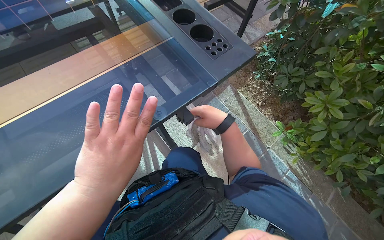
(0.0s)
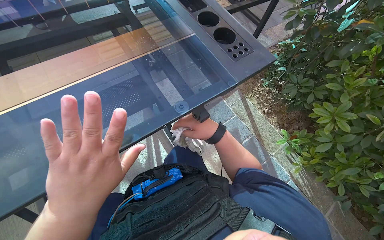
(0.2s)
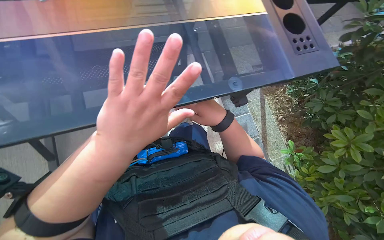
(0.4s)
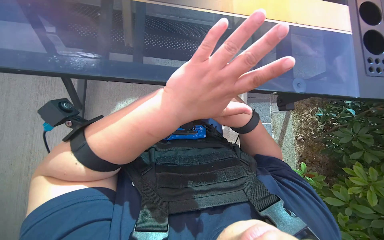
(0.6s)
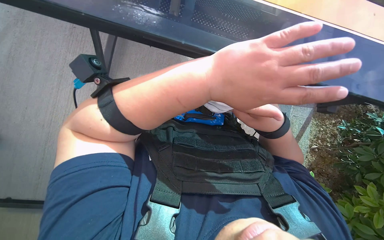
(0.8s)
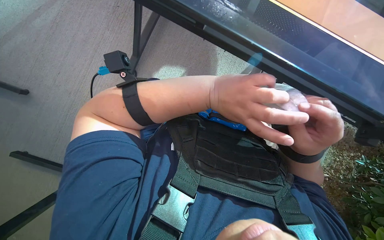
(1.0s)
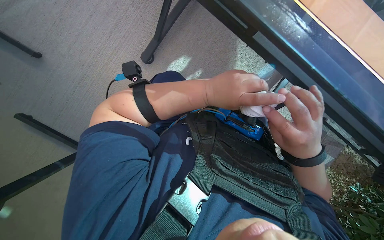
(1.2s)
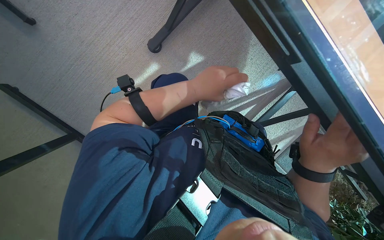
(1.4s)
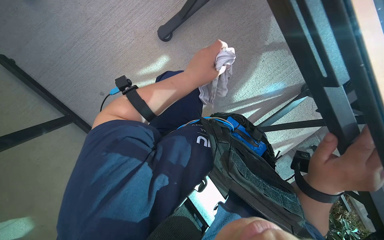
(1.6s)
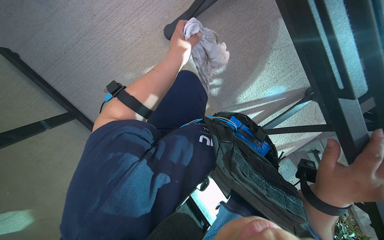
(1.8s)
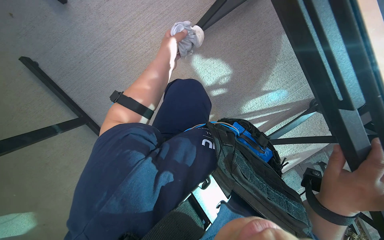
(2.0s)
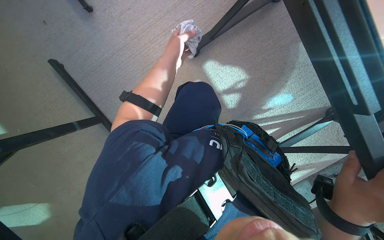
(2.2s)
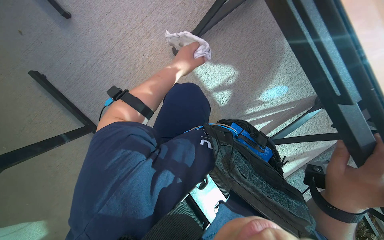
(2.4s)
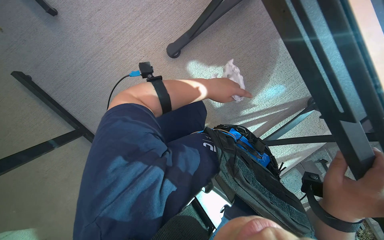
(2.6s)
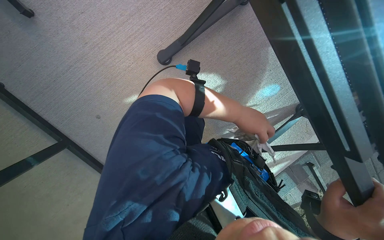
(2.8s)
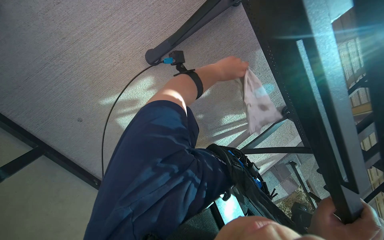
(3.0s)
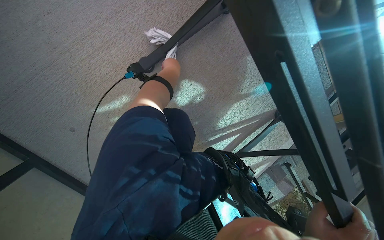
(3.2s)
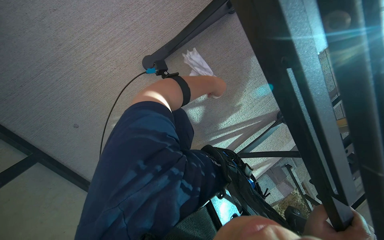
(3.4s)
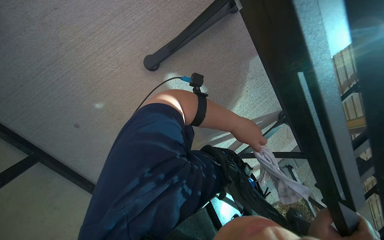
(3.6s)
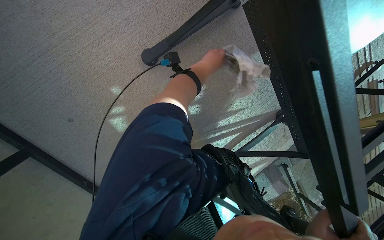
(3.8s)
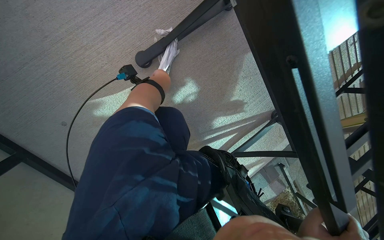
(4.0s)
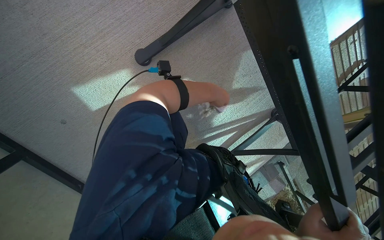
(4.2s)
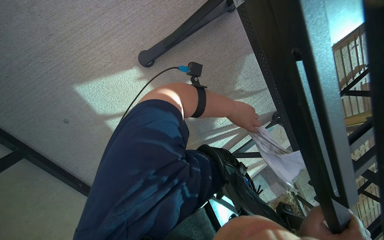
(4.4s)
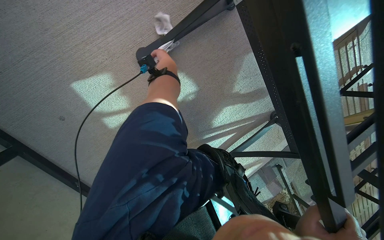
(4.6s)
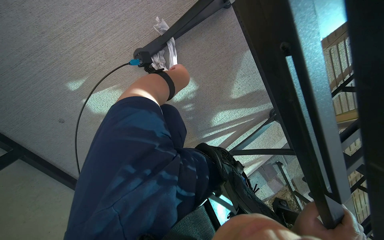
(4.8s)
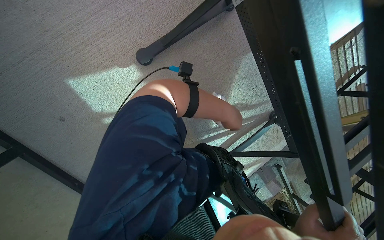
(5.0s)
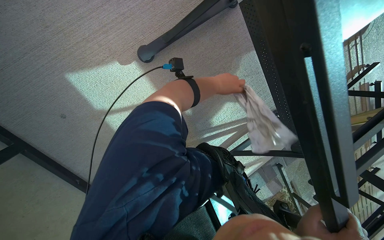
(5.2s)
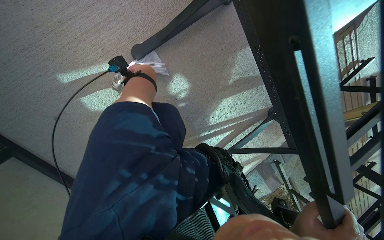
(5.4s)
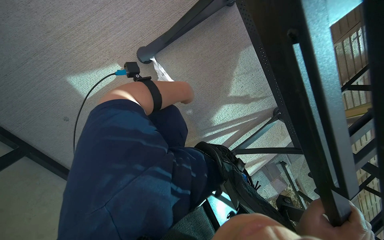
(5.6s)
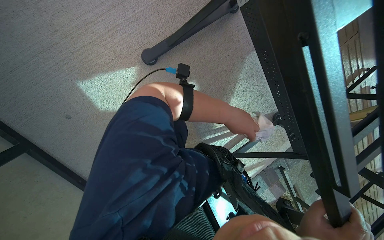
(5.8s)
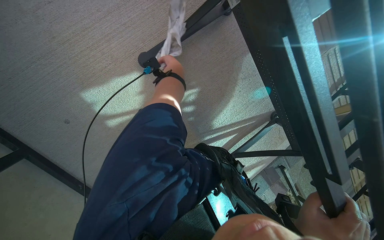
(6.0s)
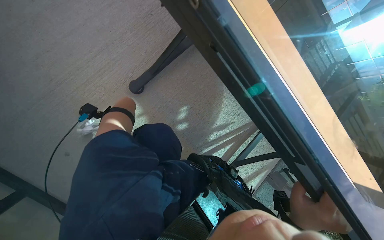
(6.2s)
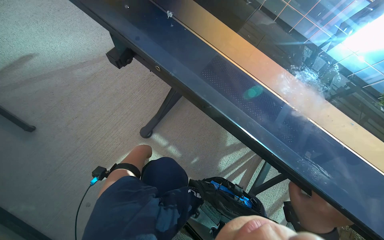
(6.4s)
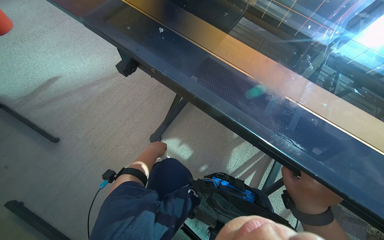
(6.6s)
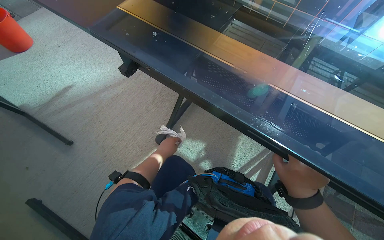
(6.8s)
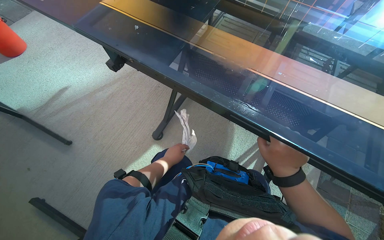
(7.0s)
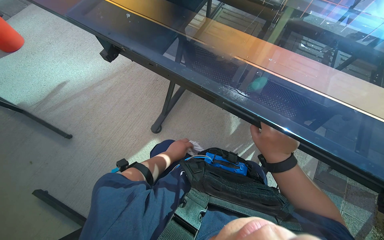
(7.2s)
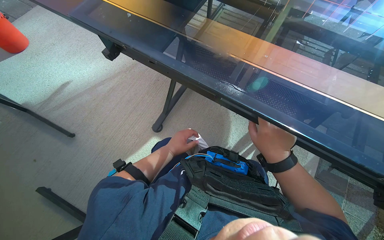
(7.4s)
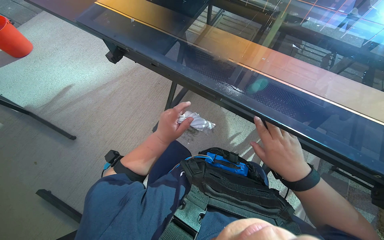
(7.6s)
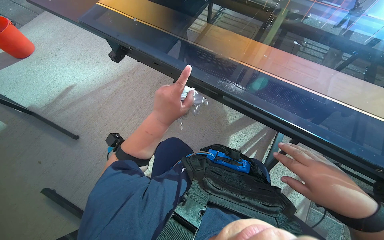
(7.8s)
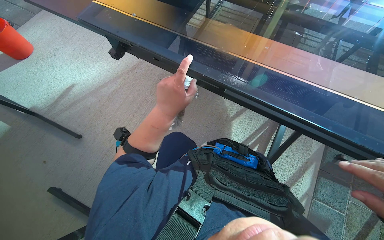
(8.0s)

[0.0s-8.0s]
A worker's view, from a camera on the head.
Job: wiping surfaces.
The whole recording: Cleaning the table. The worker wipes the glass surface and metal frame of the table with a cloth.
0.0s to 1.6s: The camera is carried approximately 40 cm. The camera pitches downward, by some 20 degrees. Everything in view rotates approximately 90 degrees clockwise.
1.6s to 3.2s: The left hand travels to the right and farther from the camera by some 35 cm.
3.2s to 4.8s: The left hand goes nearer and farther, about 25 cm each way, reversing 3 times.

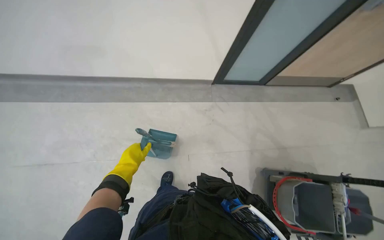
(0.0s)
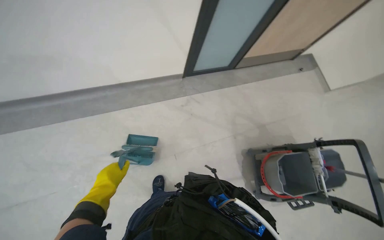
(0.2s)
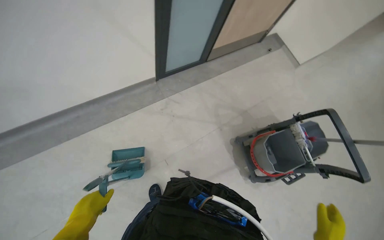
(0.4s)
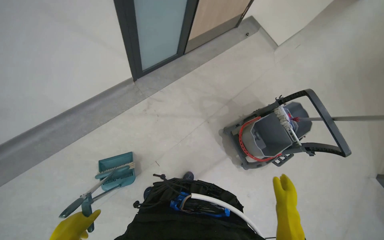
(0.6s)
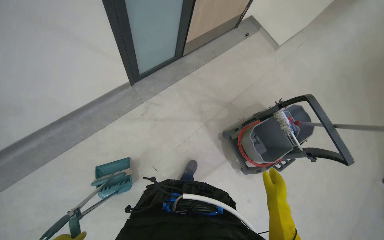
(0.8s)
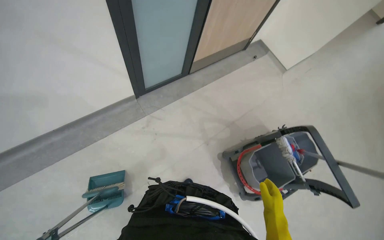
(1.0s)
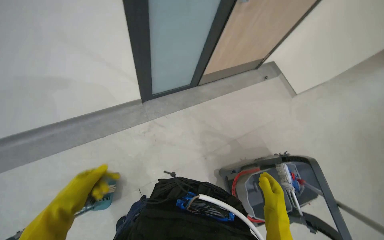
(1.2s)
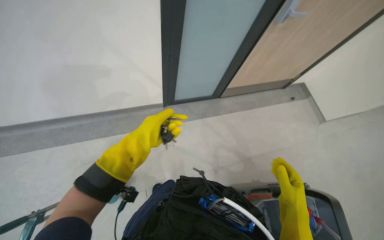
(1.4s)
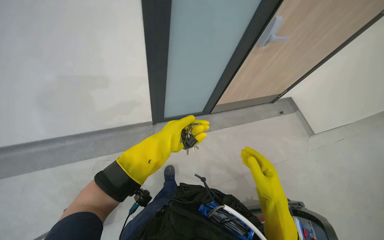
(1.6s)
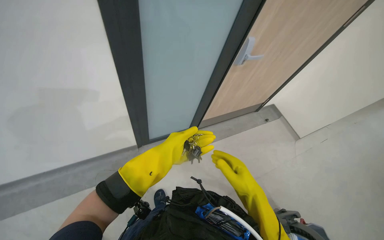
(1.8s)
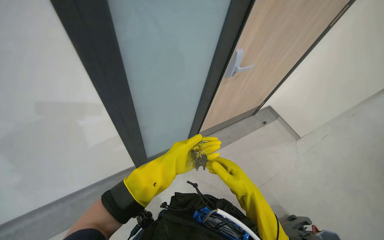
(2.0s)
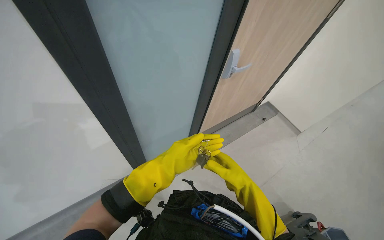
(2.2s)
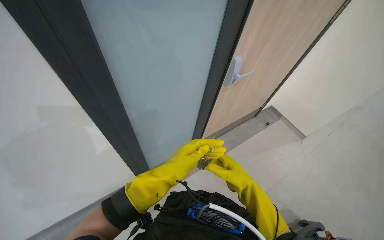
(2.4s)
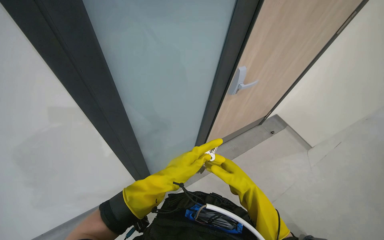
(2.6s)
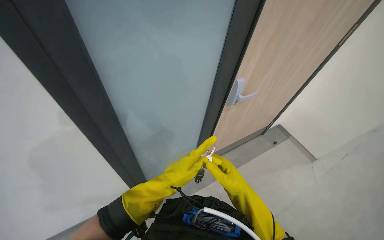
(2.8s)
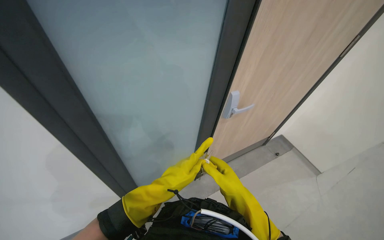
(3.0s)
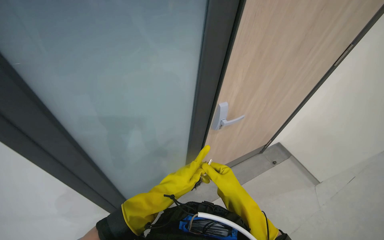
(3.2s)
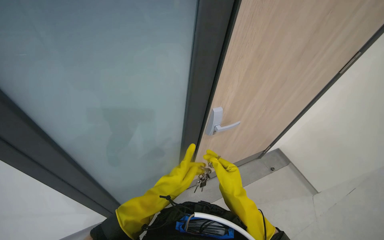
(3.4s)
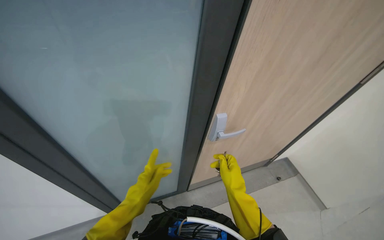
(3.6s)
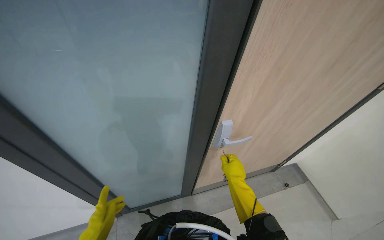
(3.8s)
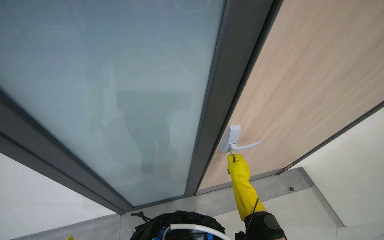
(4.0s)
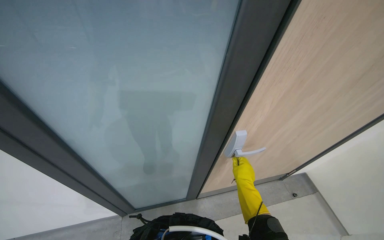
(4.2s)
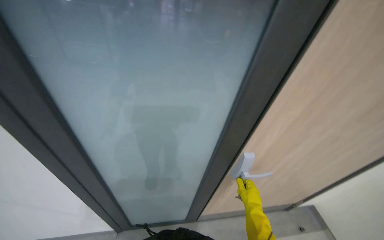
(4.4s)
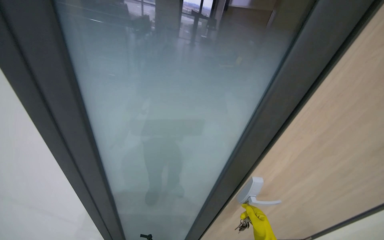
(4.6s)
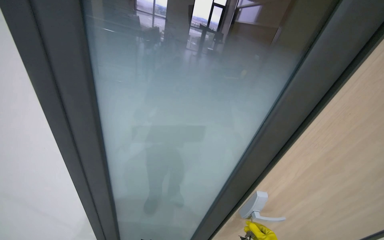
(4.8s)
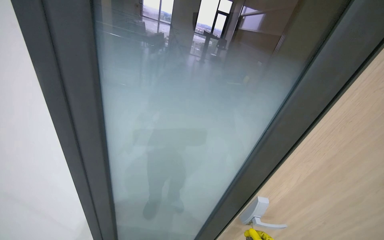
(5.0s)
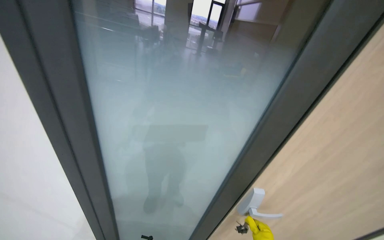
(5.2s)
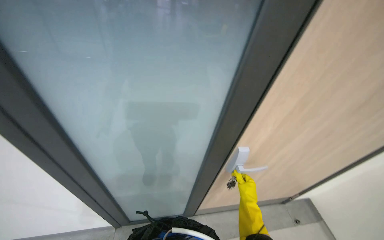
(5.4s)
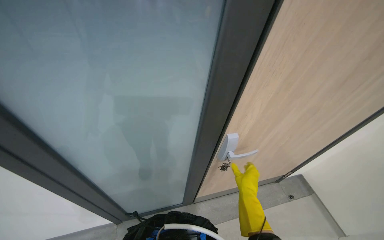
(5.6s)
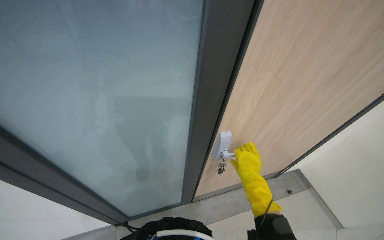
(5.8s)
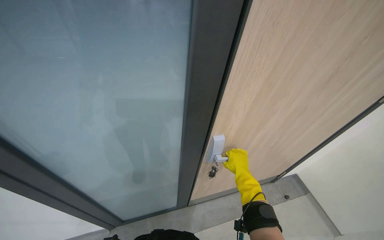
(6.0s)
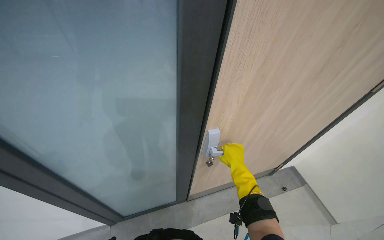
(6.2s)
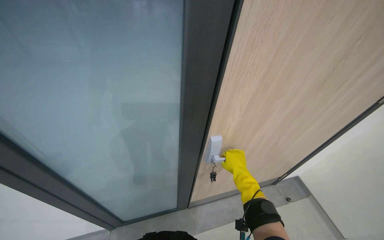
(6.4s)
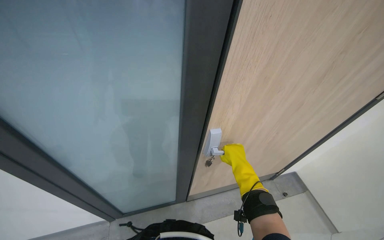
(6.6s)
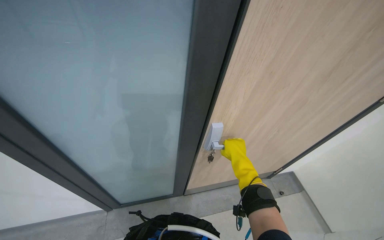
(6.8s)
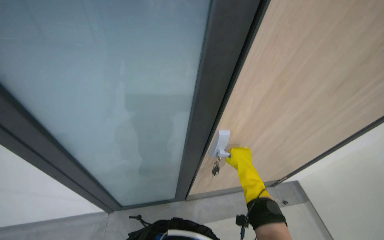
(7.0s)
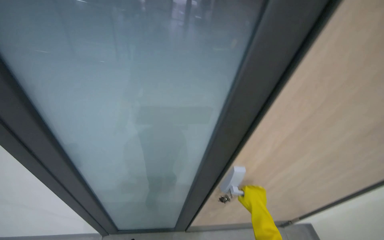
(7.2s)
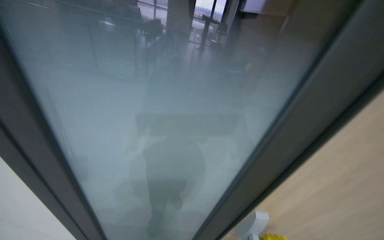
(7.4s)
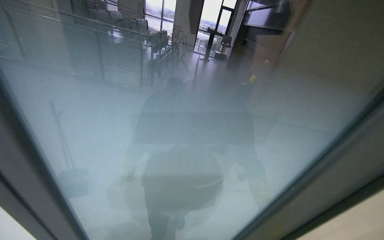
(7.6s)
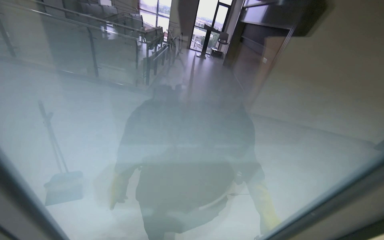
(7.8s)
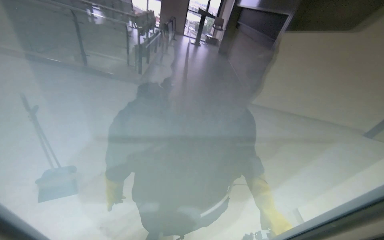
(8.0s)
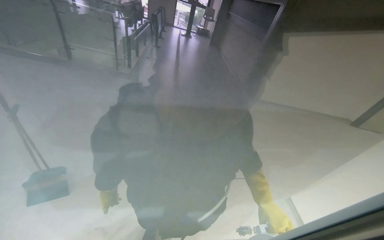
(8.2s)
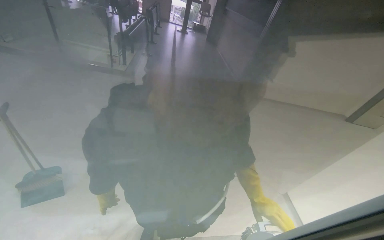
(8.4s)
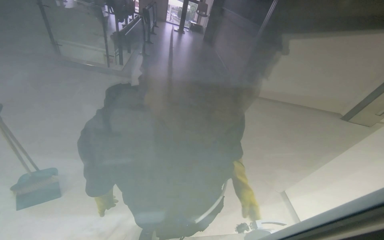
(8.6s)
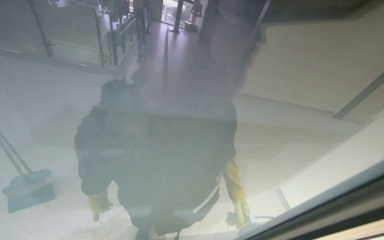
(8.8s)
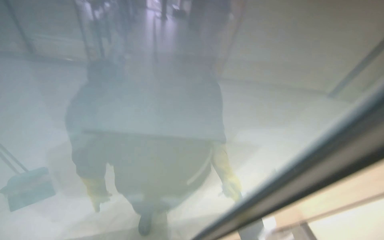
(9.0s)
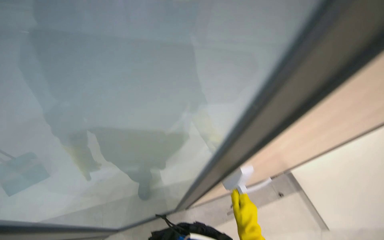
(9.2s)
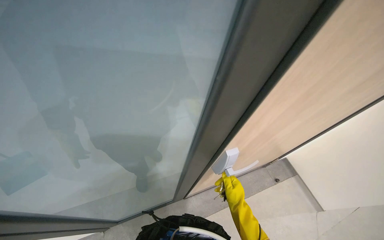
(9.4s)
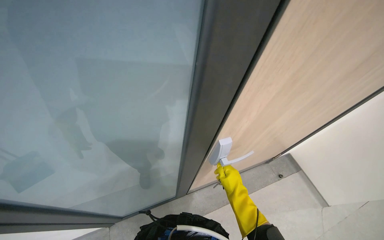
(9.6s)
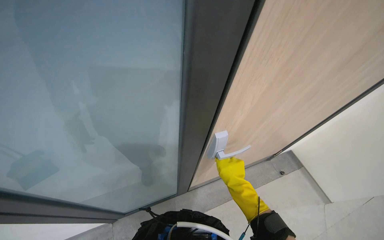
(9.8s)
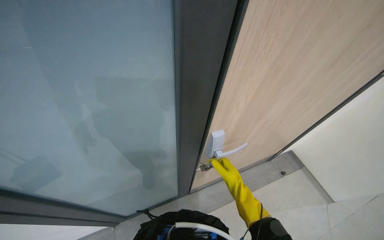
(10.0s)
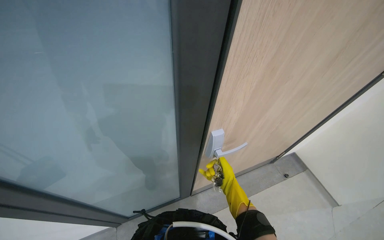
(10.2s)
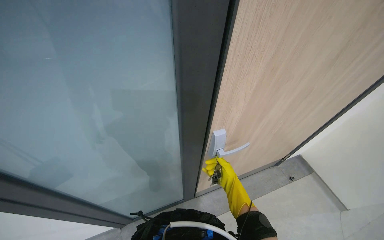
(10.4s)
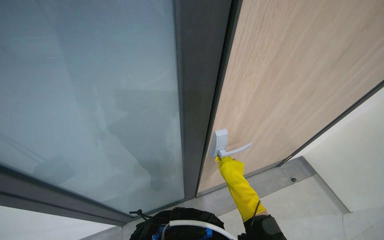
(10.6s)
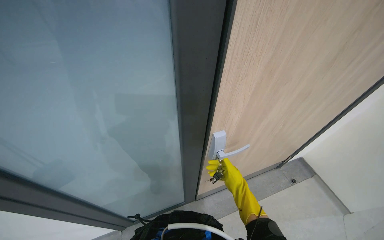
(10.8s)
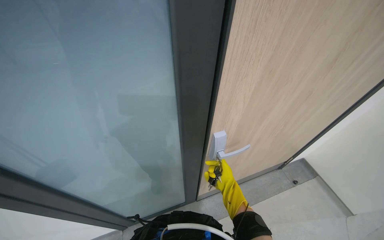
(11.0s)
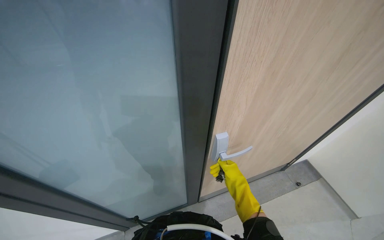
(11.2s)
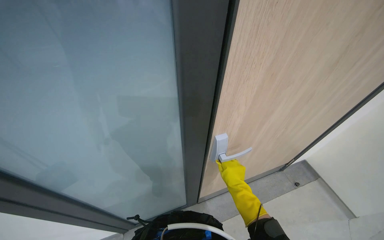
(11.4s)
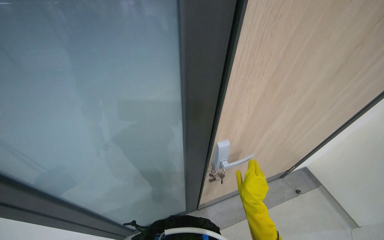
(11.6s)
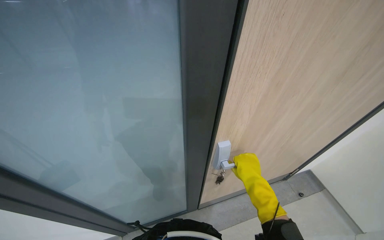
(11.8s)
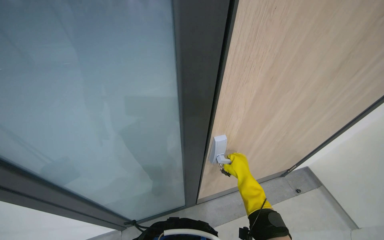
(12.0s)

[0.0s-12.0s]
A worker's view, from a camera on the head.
Job: sweeping floor.
The whole recording: Sweeping lecture hall floor. The worker sweeps the floor of the lecture hall with a dustpan and brush.
1.6s to 3.0s: The camera pitches upward, by approximately 20 degrees.
3.0s to 4.4s: The head turns to the left by about 20 degrees. The view tilts some 15 degrees upward.
6.0s to 7.6s: The wearer looks about 15 degrees further upward.
7.6s to 9.0s: The view tilts some 10 degrees downward.
9.0s to 10.4s: The view tips downward by some 10 degrees.
10.4s to 12.0s: The right hand swings nearer and farther, approximately 10 cm each way, with 2 reversals.
